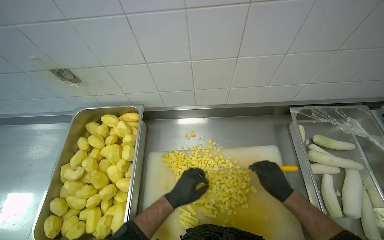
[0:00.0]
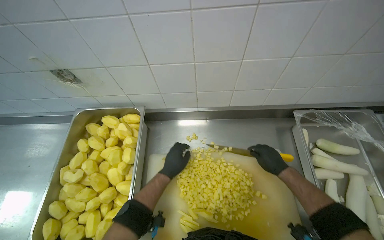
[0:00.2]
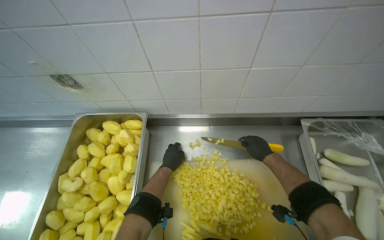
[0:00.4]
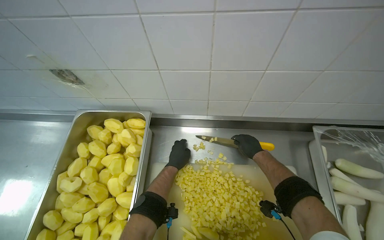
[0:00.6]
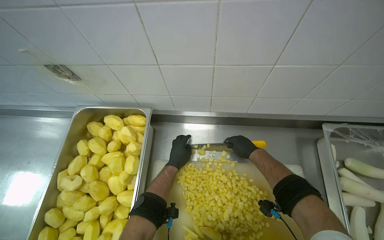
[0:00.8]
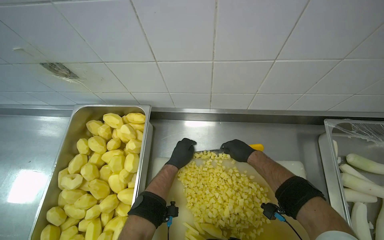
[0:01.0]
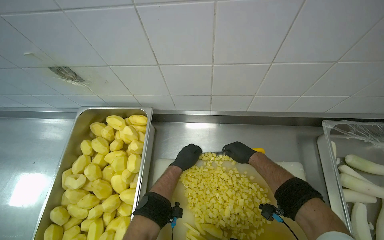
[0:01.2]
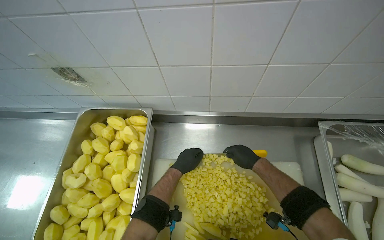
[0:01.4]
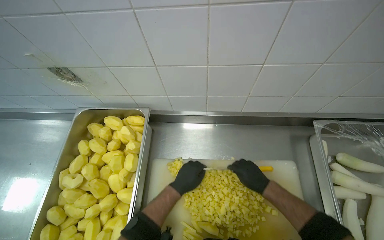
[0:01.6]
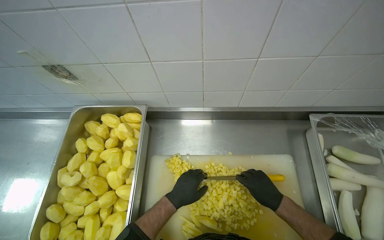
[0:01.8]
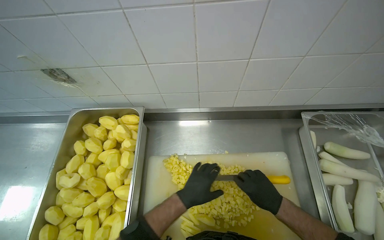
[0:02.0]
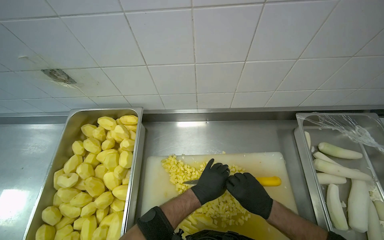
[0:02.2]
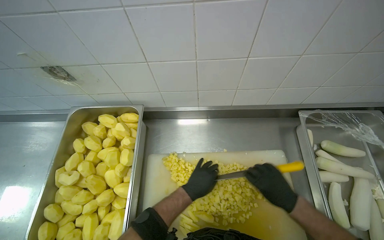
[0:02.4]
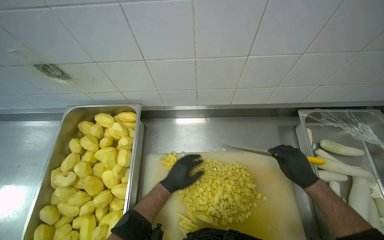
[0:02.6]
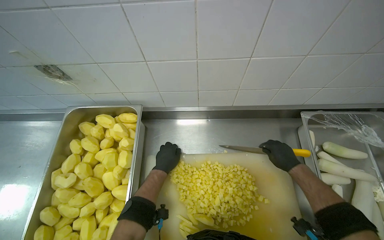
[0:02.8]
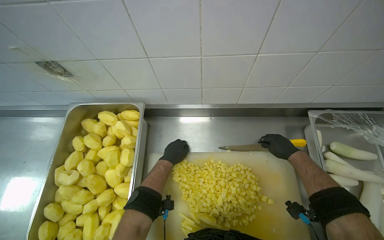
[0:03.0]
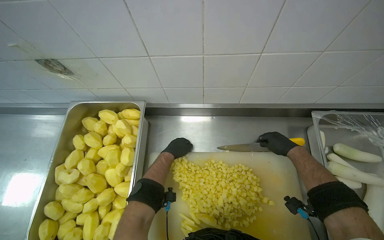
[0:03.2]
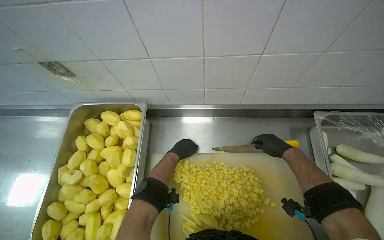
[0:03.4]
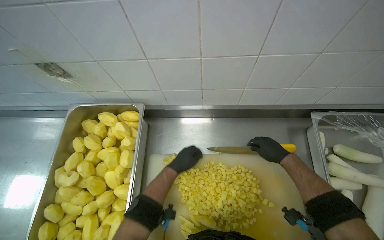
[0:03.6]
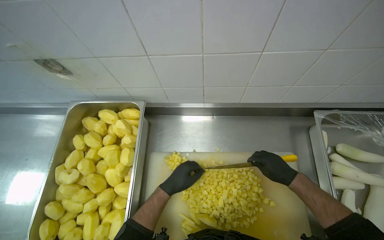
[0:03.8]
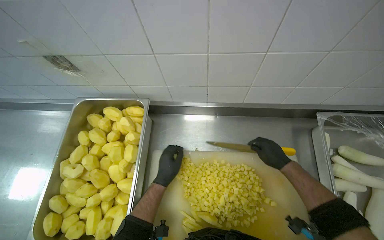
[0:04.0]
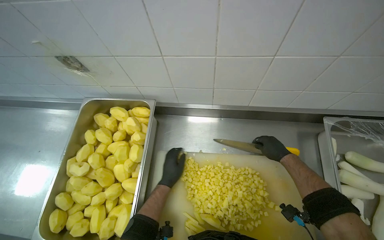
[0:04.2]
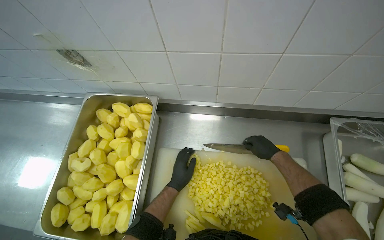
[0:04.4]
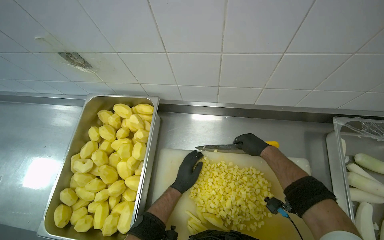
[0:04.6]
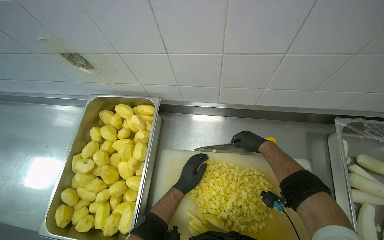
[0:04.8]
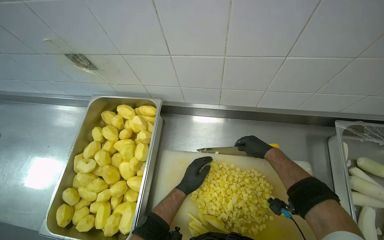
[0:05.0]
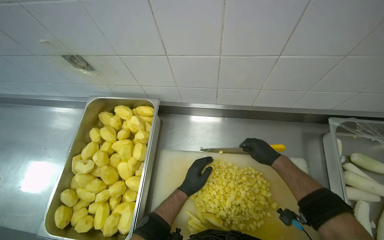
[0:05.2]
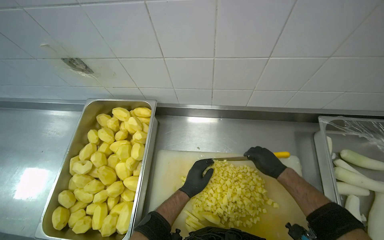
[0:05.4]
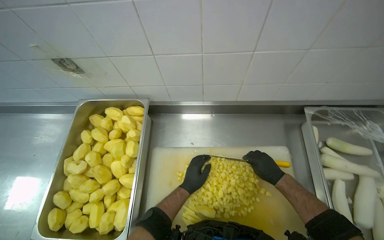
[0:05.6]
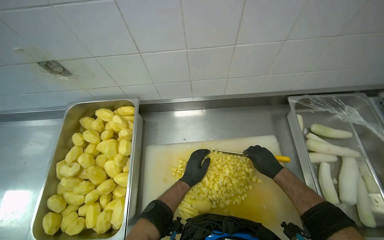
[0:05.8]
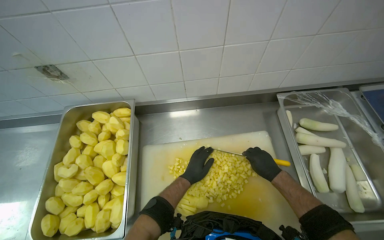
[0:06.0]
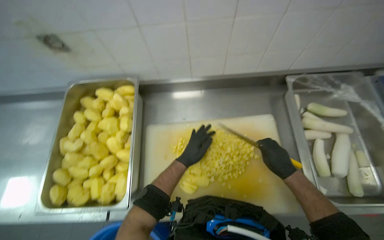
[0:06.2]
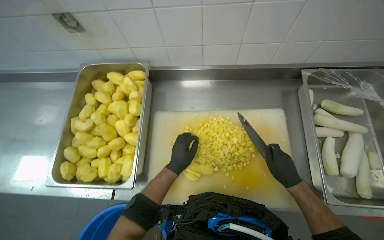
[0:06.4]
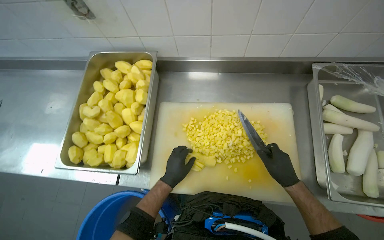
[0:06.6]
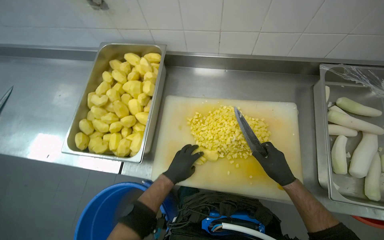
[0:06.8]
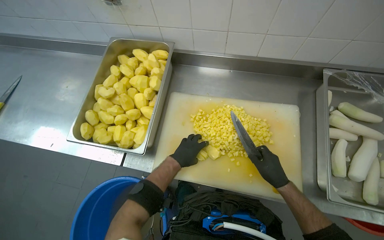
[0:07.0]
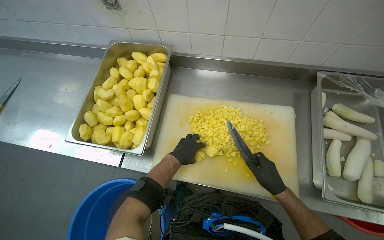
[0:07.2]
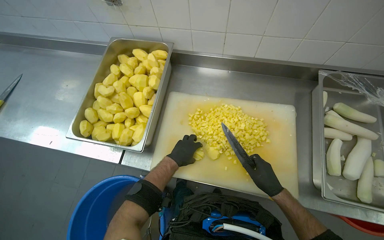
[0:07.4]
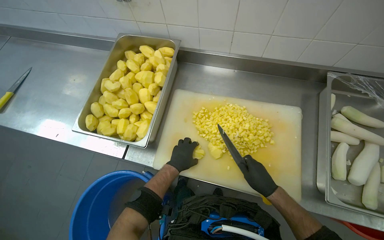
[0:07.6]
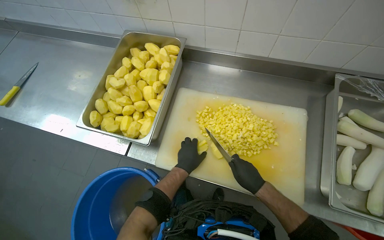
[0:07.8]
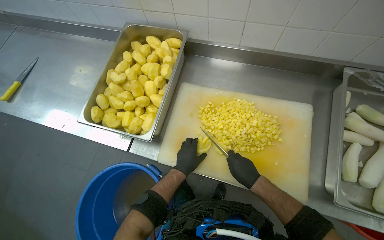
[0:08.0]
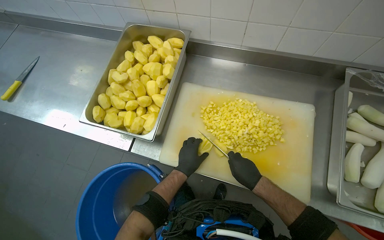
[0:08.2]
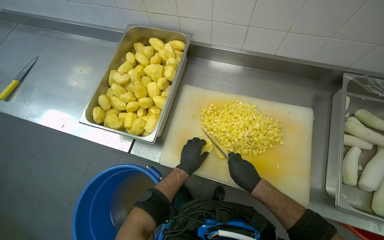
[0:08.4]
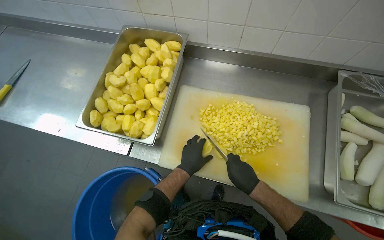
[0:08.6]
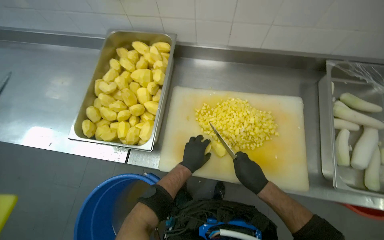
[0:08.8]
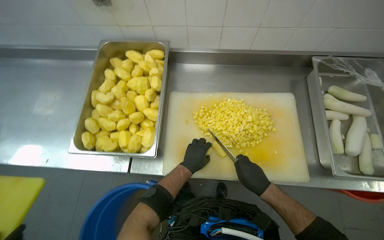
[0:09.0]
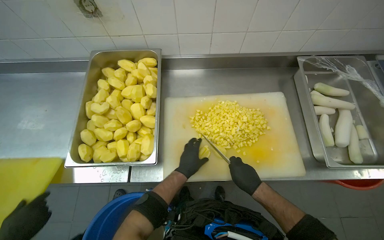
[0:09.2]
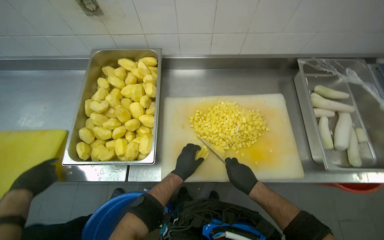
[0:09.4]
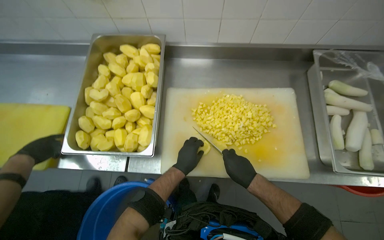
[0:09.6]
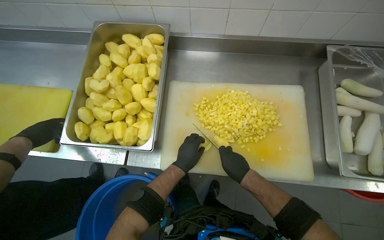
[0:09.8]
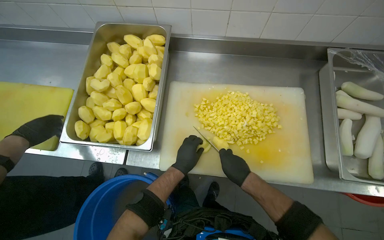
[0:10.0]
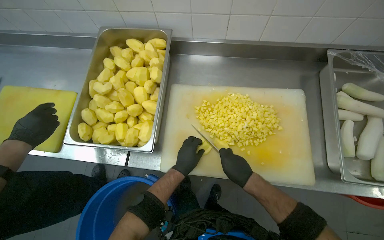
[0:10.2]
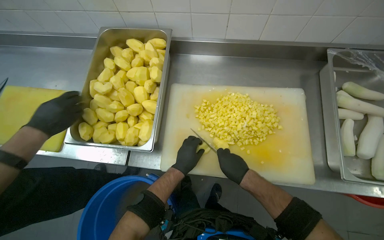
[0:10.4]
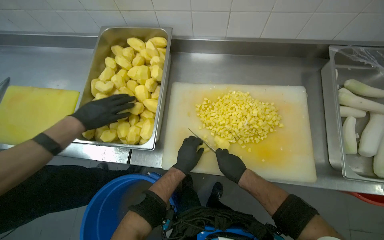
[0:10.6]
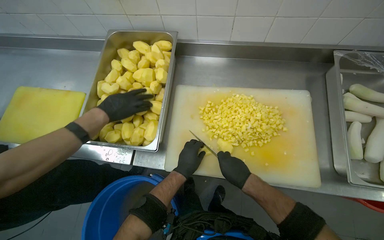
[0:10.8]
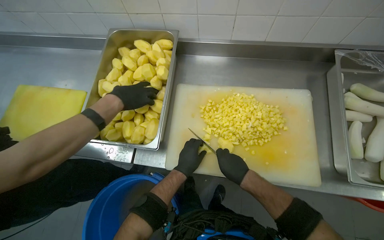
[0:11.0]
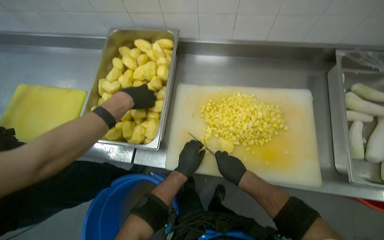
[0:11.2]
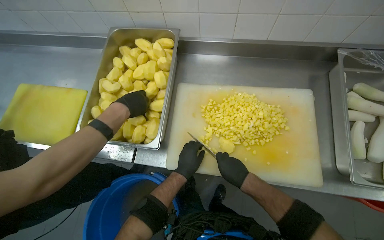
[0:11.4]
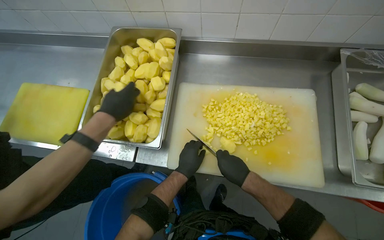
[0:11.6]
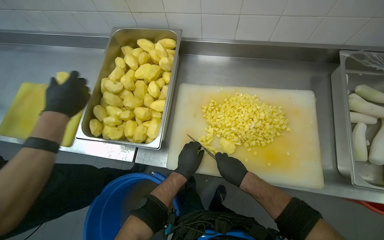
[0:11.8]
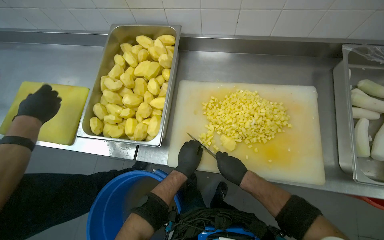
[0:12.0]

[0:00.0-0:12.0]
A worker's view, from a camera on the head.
Job: preparing food.
The whole recording: Dicing peeled potatoes. The worker dices peeled potatoes on a cutting board, transferring them.
0:00.0 to 0:01.6: The right hand shifts roughly 10 cm to the left. Meanwhile the left hand reaches approximately 15 cm farther from the camera, then returns.
0:01.6 to 0:03.0: The right hand travels to the right by approximately 15 cm.
0:03.0 to 0:04.4: The left hand goes roughly 10 cm down the picture. Meanwhile the right hand moves to the left, about 10 cm.
0:04.4 to 0:06.0: The right hand heads down the picture, covering roughly 20 cm.
0:07.6 to 0:09.0: The hands make small movements and keep their place.
0:09.0 to 0:12.0: The hands stay close to where they were, moving slightly.

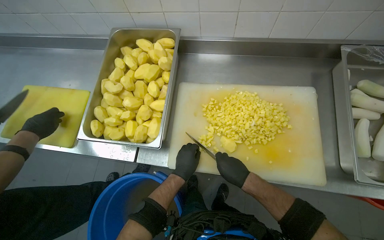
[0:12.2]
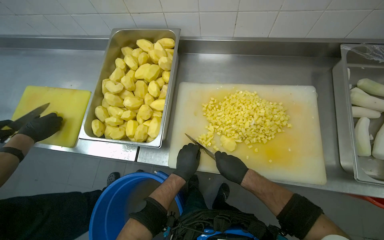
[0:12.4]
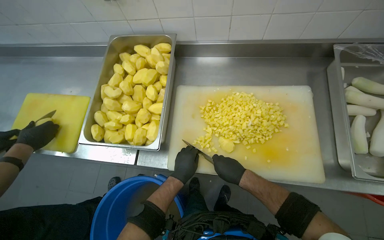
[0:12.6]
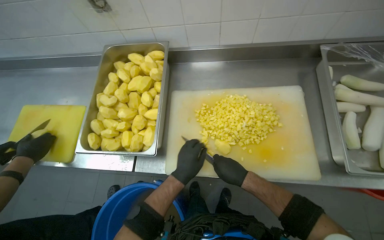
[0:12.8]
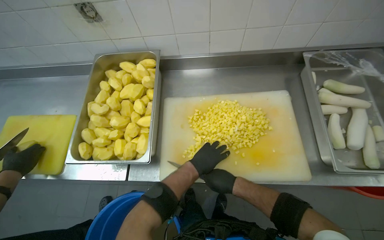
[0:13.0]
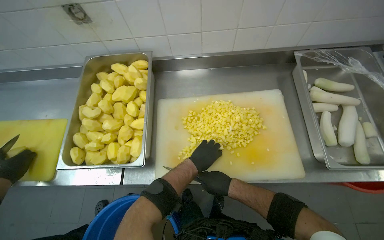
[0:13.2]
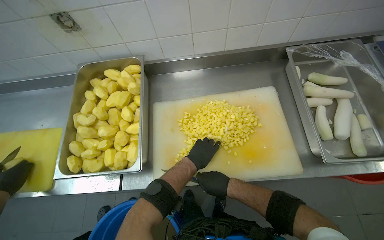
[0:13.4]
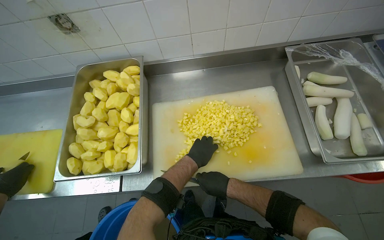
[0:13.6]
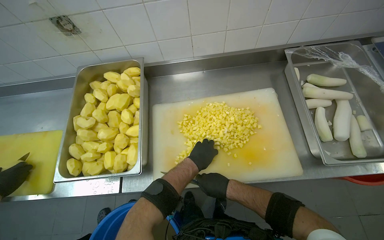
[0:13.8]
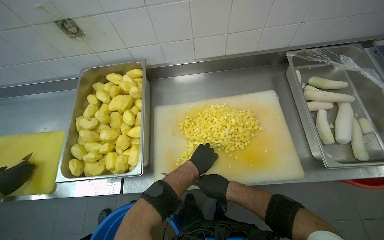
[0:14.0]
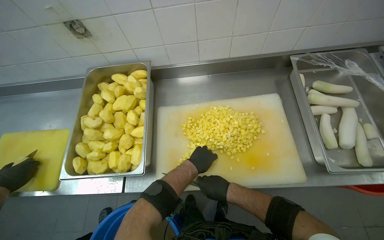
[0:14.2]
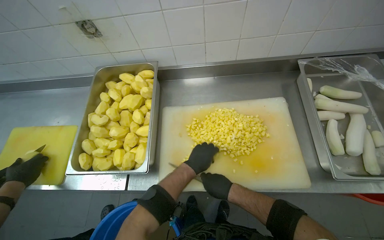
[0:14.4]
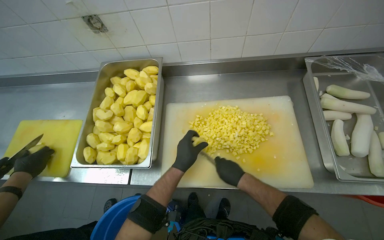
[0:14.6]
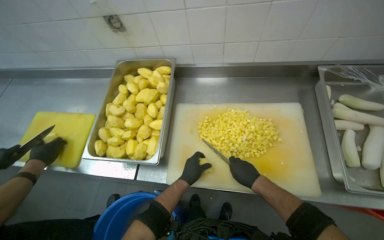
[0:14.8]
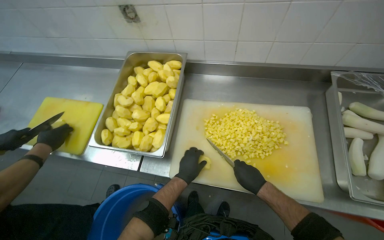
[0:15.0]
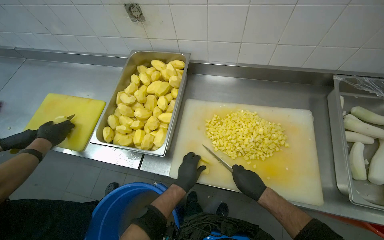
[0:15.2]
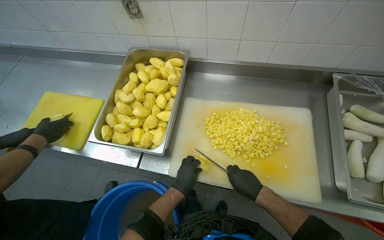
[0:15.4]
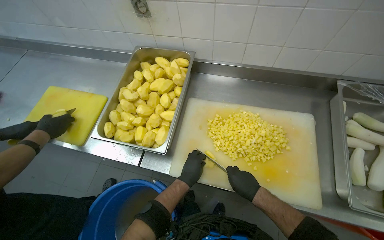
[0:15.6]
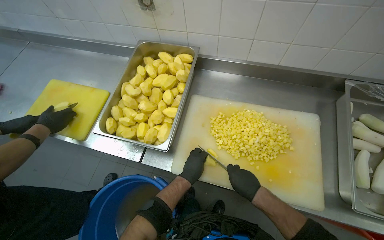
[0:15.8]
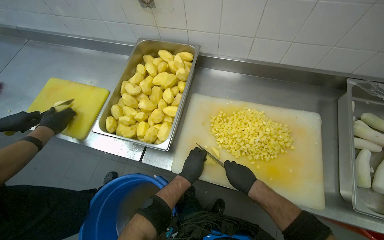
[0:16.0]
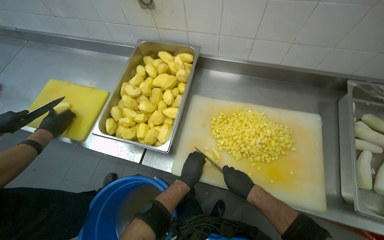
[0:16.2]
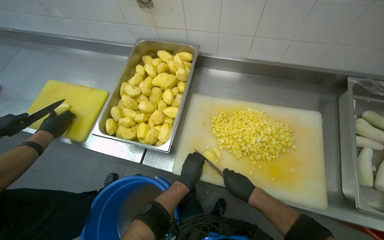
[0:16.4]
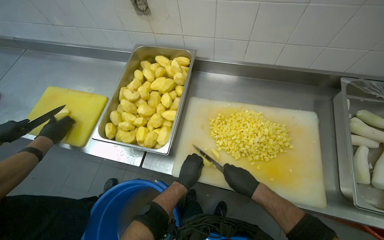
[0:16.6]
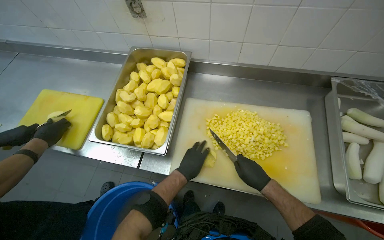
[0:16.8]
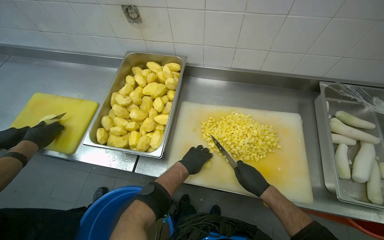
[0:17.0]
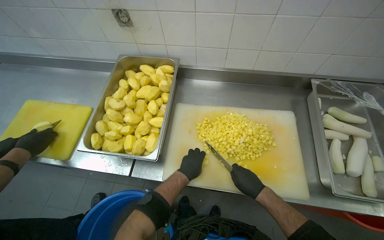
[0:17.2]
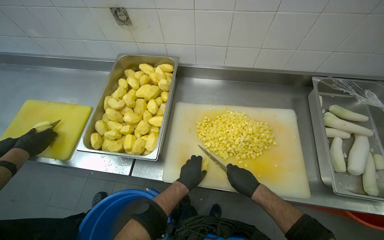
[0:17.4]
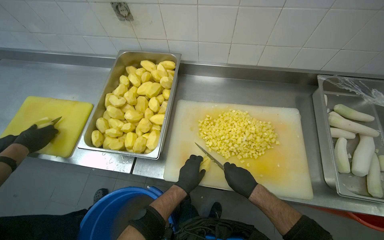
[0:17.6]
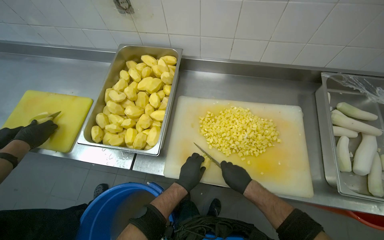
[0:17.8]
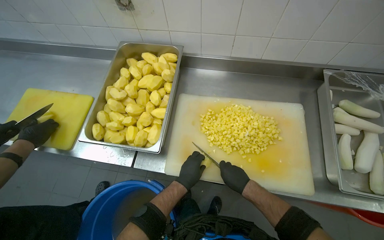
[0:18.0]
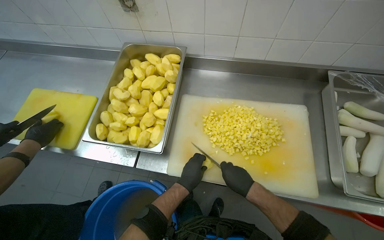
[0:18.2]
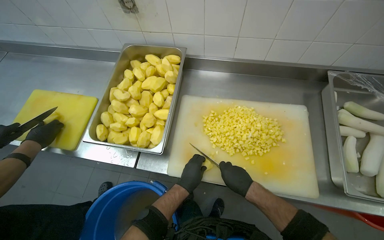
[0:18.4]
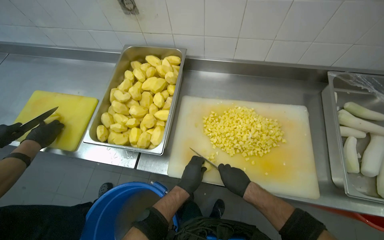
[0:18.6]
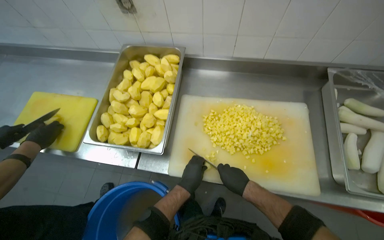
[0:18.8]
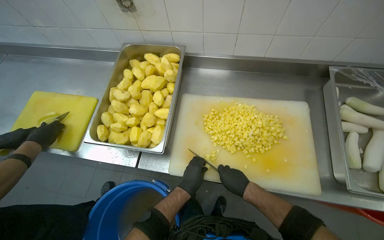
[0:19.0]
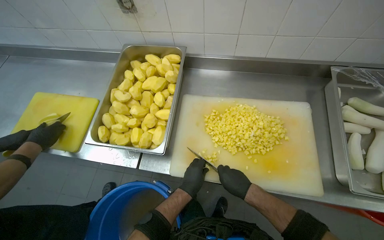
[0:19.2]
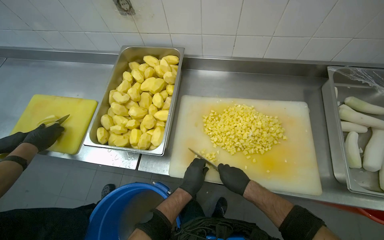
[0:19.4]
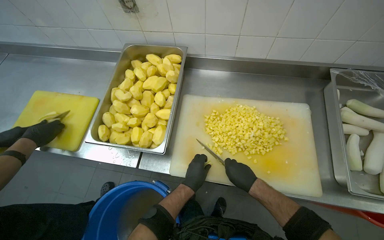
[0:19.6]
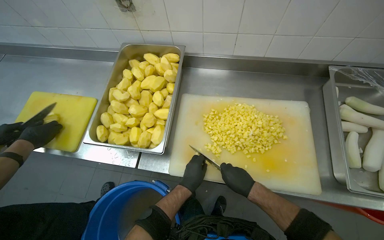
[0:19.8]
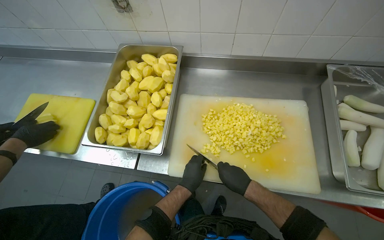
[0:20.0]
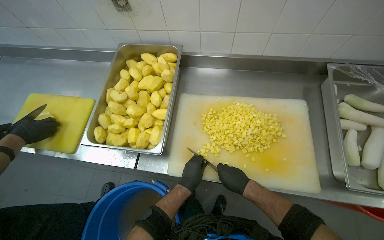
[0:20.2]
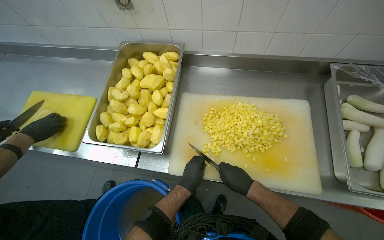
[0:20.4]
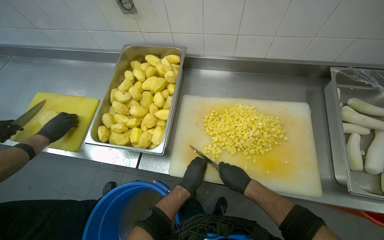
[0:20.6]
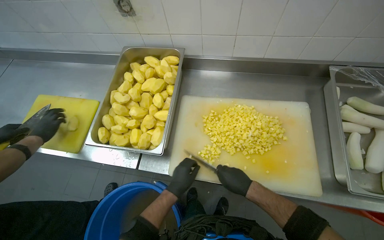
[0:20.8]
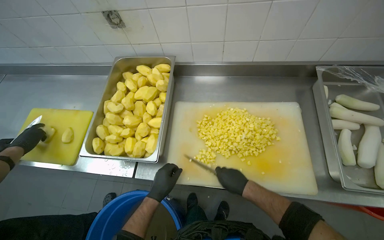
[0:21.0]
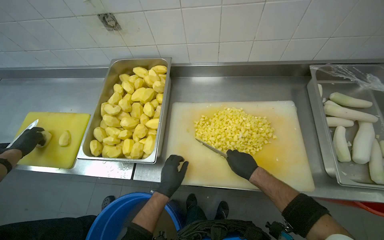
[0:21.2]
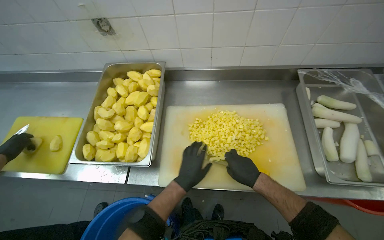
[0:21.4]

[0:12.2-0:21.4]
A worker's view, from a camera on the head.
Job: preparing food.
The whole recording: Dicing peeled potatoes. The worker dices peeled potatoes on a cutting board, transferring them.
0:13.8 to 0:15.2: The left hand heads down the picture, covering roughly 10 cm.
0:15.2 to 0:21.4: The hands make small movements and keep their place.
